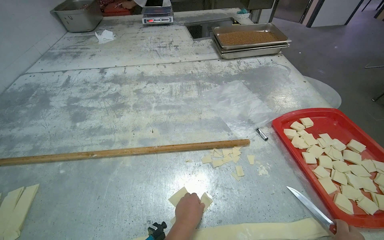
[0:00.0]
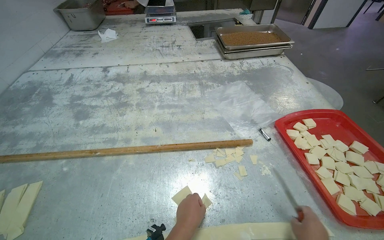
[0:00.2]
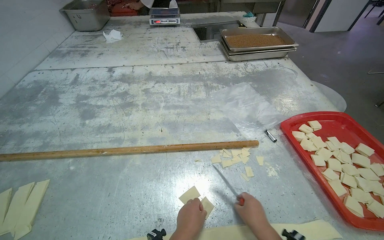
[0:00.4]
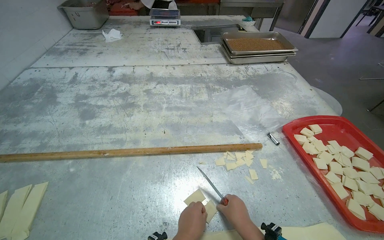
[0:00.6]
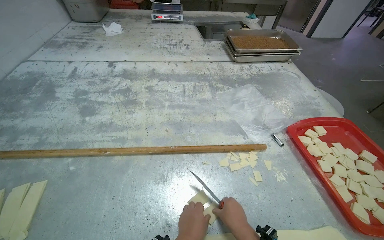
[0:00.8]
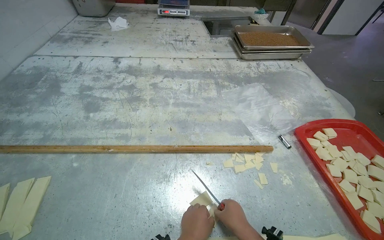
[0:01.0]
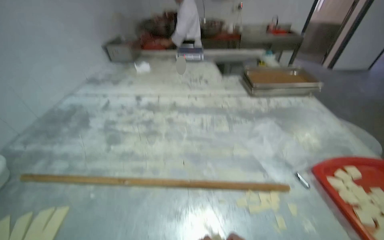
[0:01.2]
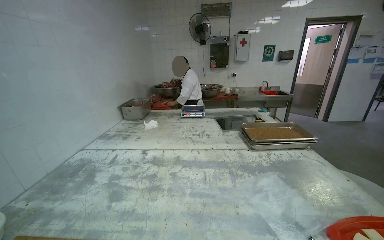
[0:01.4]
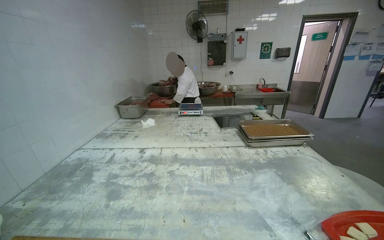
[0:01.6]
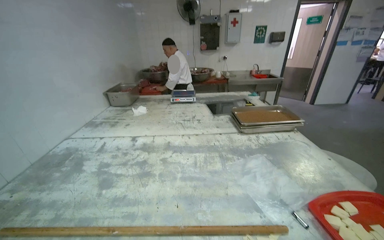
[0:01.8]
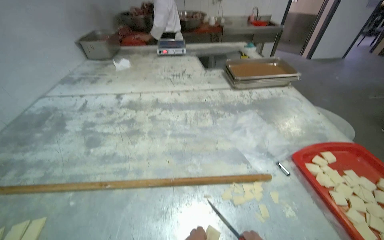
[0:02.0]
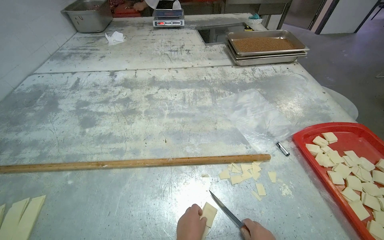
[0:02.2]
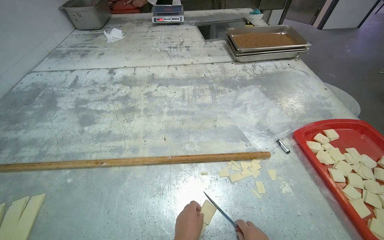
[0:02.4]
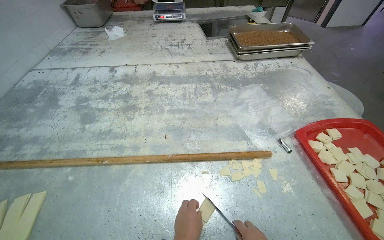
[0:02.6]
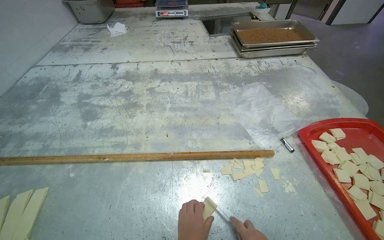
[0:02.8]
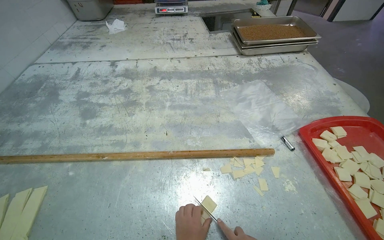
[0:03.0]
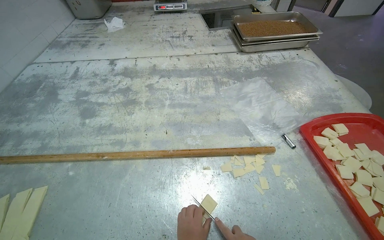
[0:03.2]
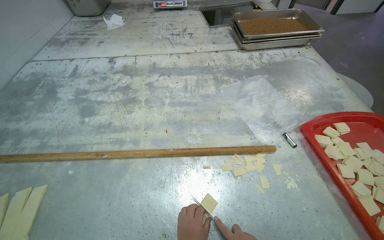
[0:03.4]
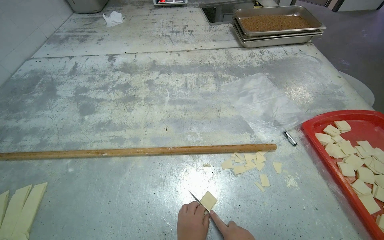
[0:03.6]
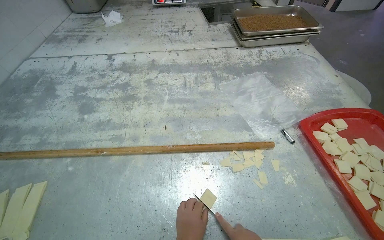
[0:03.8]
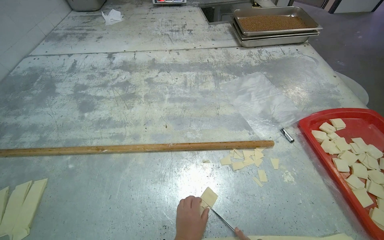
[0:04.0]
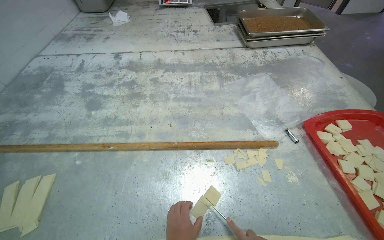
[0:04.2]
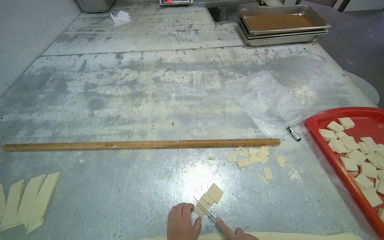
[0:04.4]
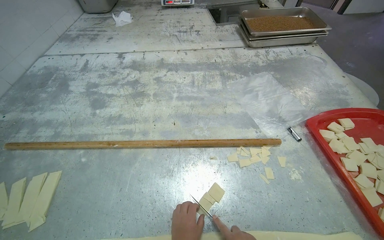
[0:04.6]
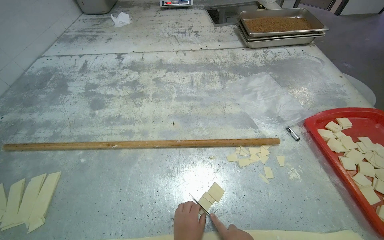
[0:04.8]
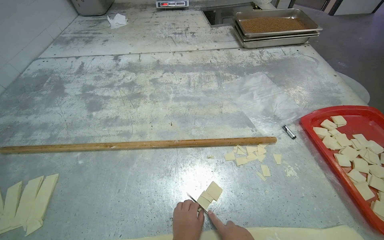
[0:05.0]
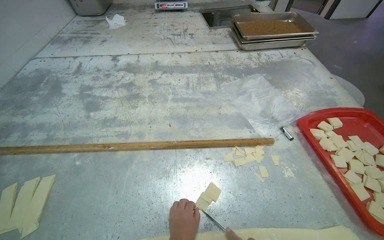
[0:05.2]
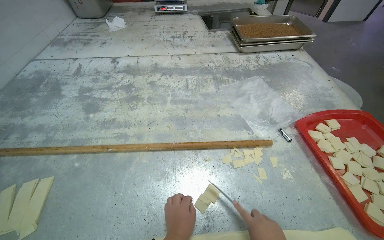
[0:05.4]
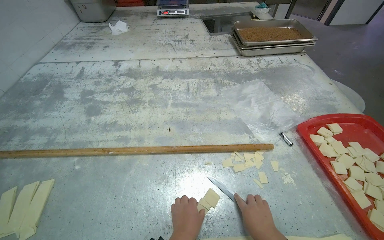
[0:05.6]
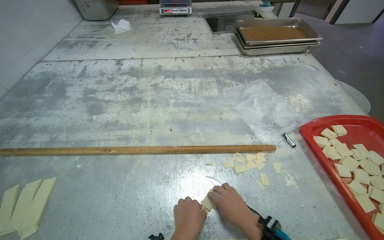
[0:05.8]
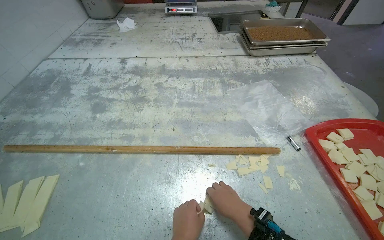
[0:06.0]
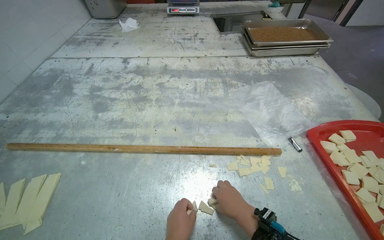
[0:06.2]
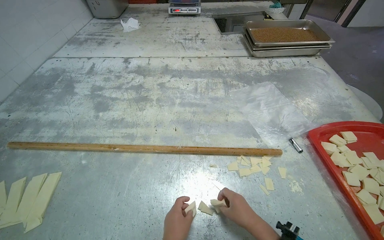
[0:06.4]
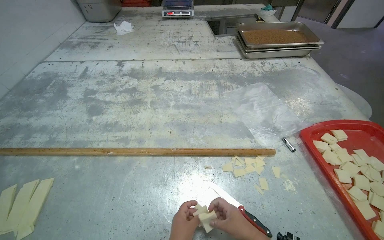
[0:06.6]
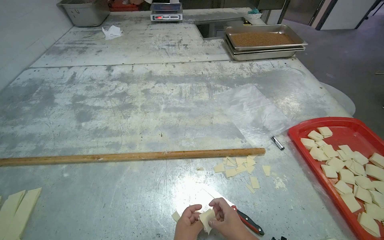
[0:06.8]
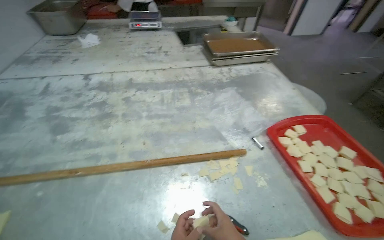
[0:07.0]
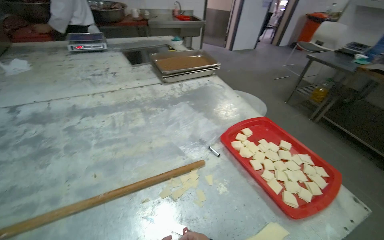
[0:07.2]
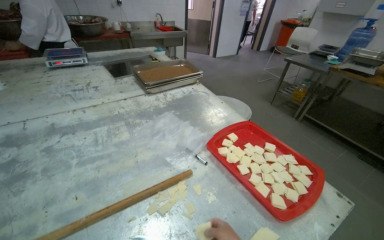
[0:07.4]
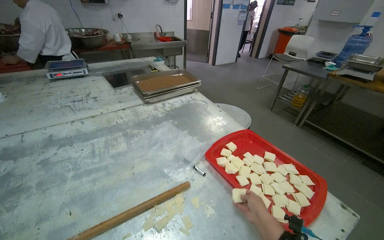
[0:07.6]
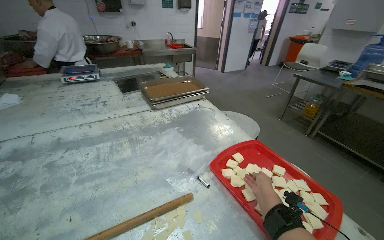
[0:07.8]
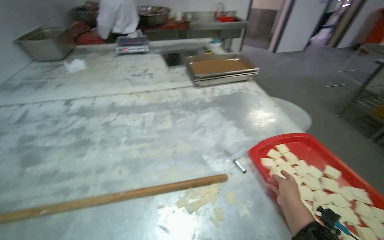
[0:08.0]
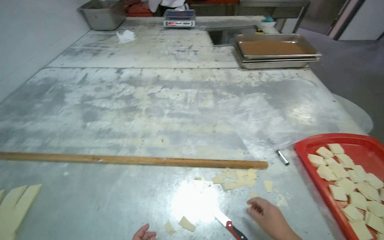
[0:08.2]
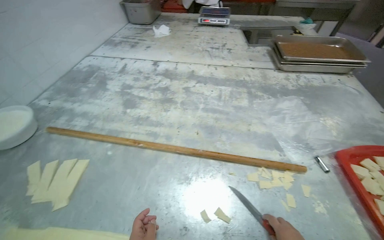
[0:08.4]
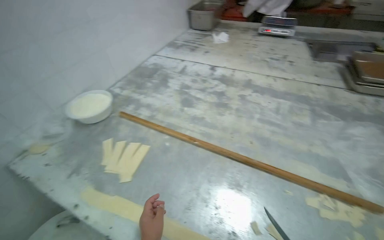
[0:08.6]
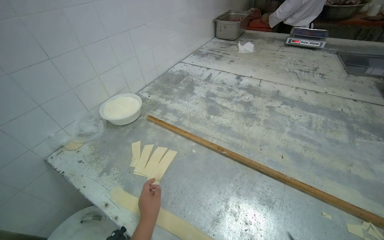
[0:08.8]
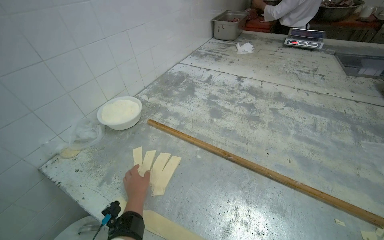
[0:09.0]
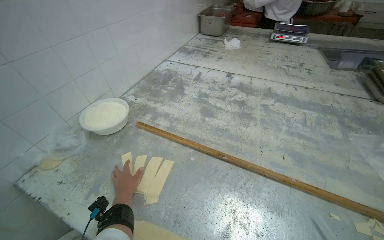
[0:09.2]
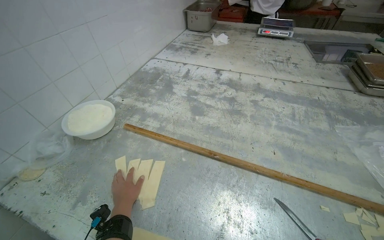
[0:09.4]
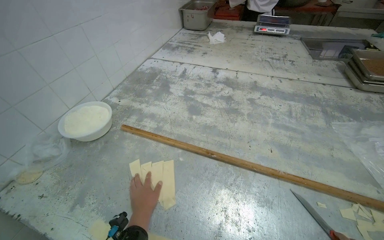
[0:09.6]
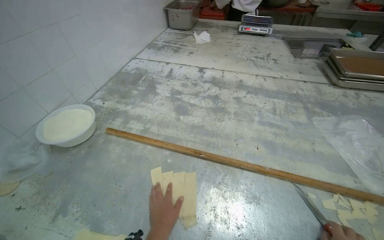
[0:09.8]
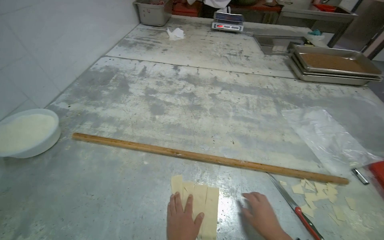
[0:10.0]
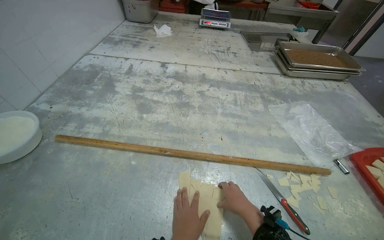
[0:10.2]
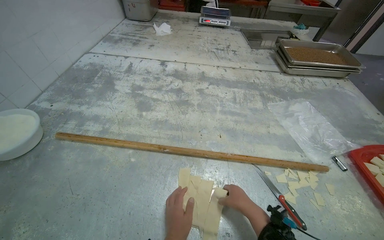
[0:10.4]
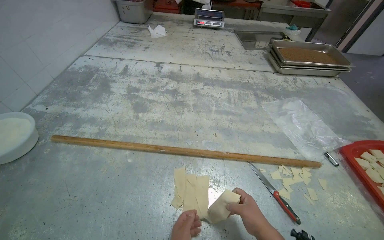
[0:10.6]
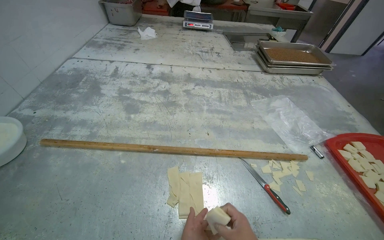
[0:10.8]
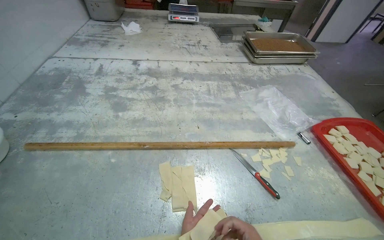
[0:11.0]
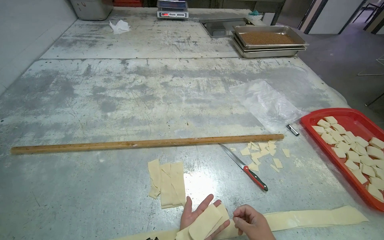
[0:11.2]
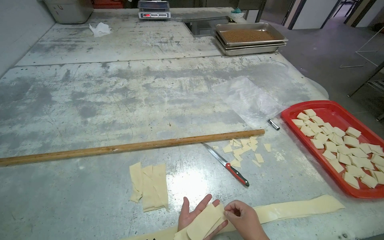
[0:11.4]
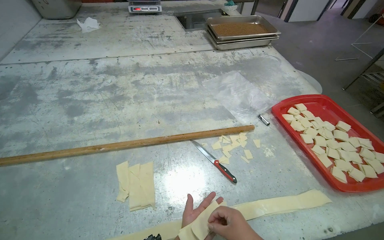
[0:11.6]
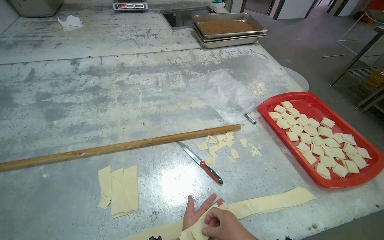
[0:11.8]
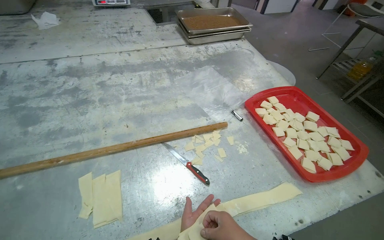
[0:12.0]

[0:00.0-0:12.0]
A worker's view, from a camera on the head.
Job: preparing food.
The whole recording: Preparing dough pieces for baking. The worker folds dough strips and cuts them into small squares, placing them into a tray.
0:00.0 to 0:01.6: The wearer looks roughly 30 degrees further upward.
0:01.6 to 0:03.0: The wearer looks approximately 30 degrees further downward.
0:06.0 to 0:07.6: The wearer's head swings approximately 30 degrees to the right. The view tilts approximately 15 degrees upward.
0:07.6 to 0:09.0: The camera is carried roughly 50 cm. The wearer's head swings about 60 degrees to the left.
0:09.0 to 0:10.4: The wearer looks about 25 degrees further to the right.
0:10.4 to 0:12.0: The wearer looks some 20 degrees further to the right.

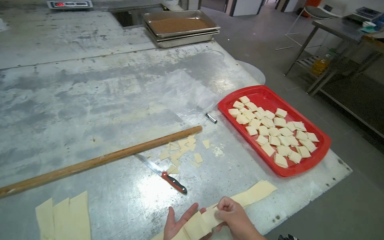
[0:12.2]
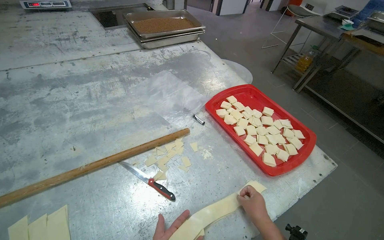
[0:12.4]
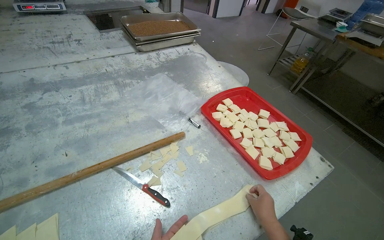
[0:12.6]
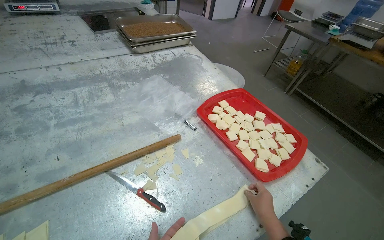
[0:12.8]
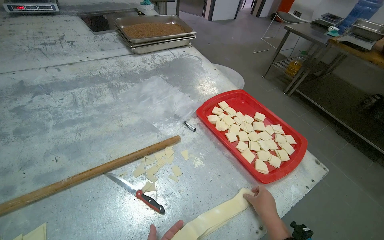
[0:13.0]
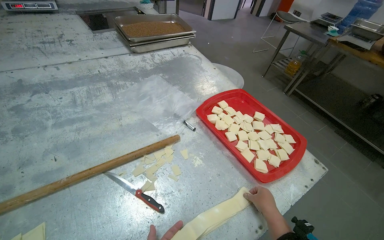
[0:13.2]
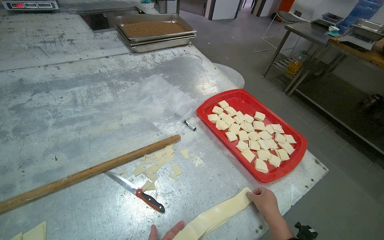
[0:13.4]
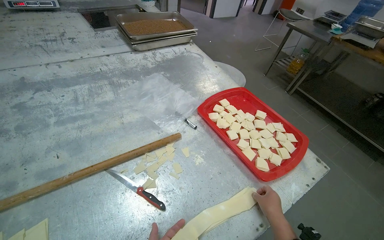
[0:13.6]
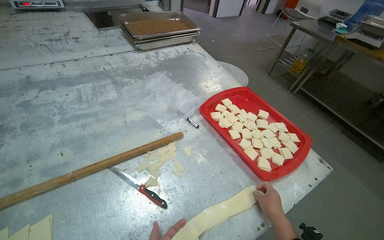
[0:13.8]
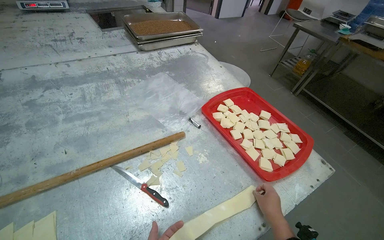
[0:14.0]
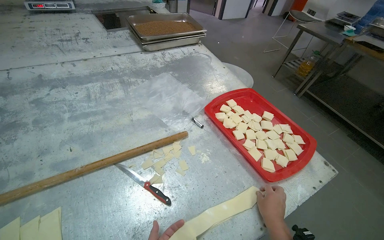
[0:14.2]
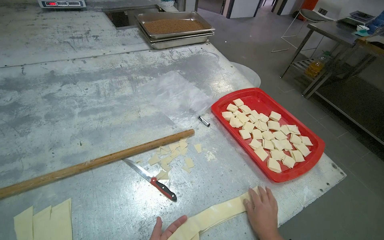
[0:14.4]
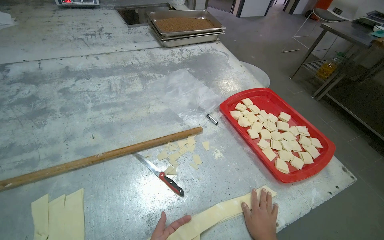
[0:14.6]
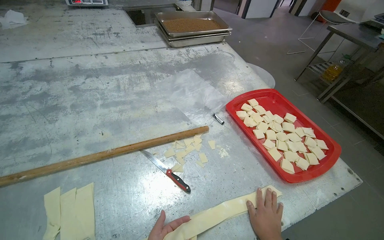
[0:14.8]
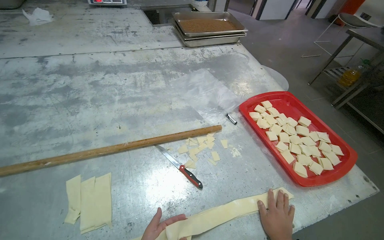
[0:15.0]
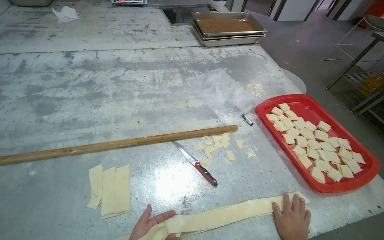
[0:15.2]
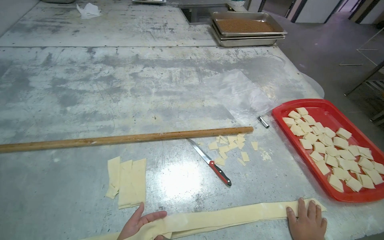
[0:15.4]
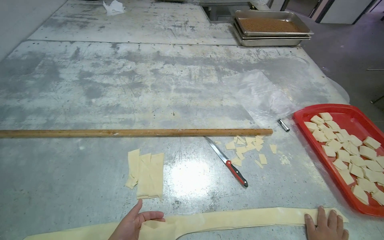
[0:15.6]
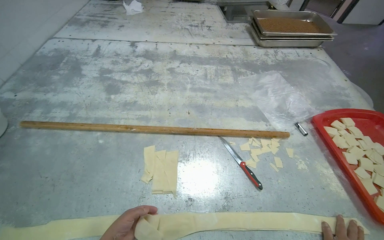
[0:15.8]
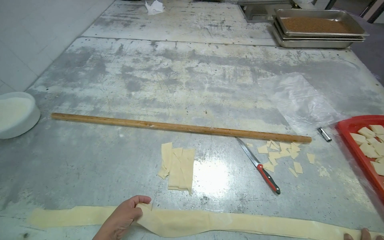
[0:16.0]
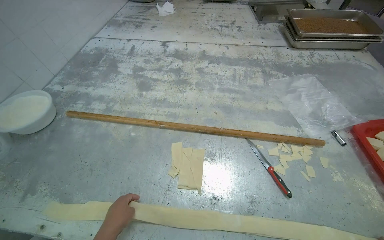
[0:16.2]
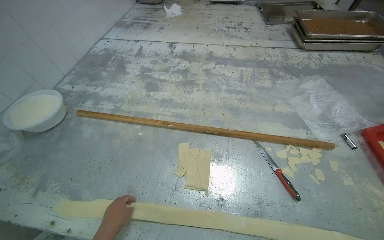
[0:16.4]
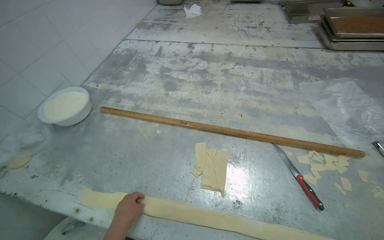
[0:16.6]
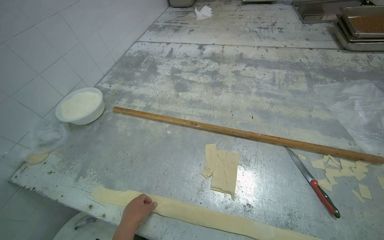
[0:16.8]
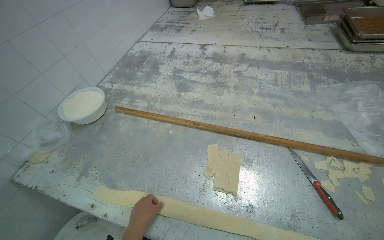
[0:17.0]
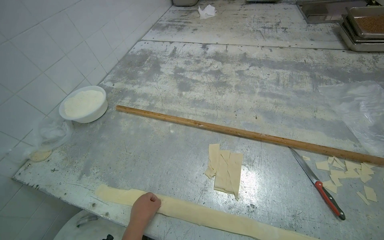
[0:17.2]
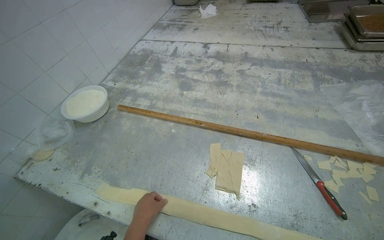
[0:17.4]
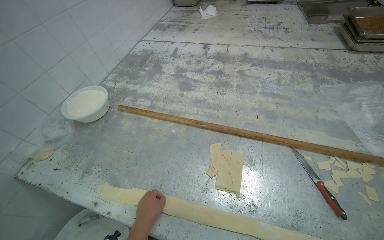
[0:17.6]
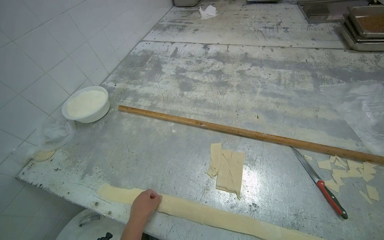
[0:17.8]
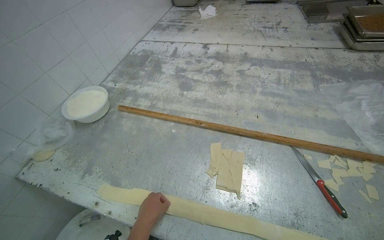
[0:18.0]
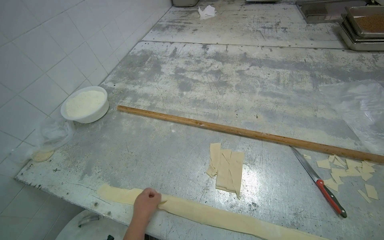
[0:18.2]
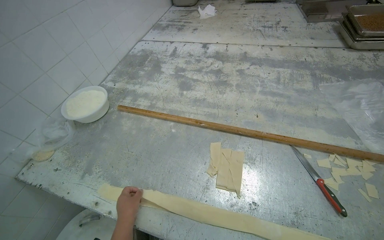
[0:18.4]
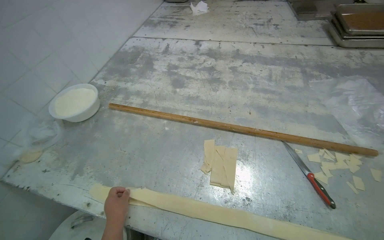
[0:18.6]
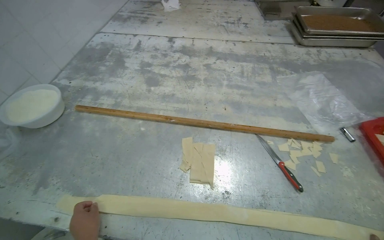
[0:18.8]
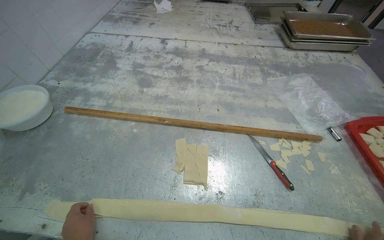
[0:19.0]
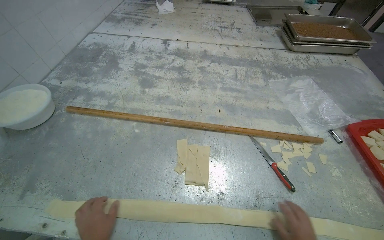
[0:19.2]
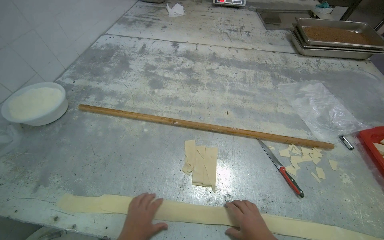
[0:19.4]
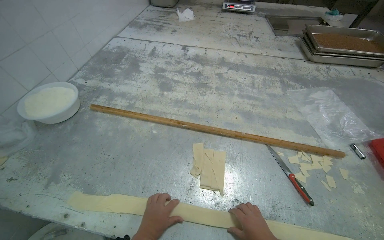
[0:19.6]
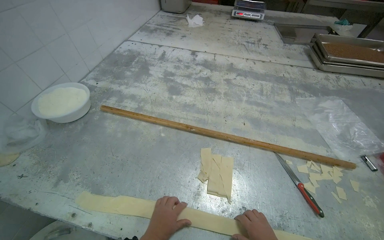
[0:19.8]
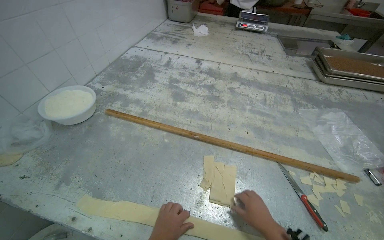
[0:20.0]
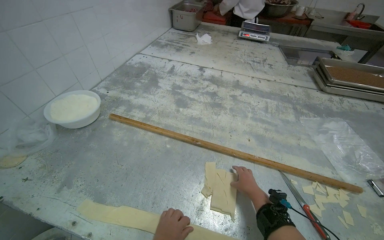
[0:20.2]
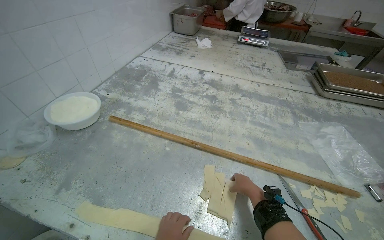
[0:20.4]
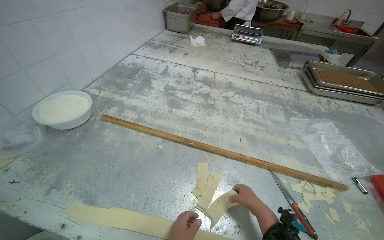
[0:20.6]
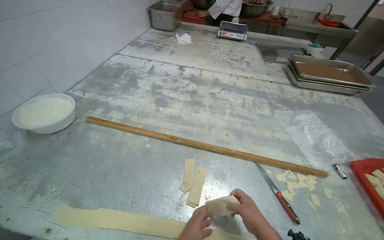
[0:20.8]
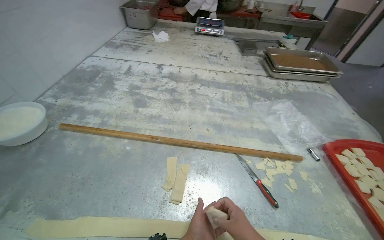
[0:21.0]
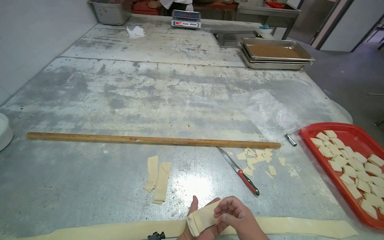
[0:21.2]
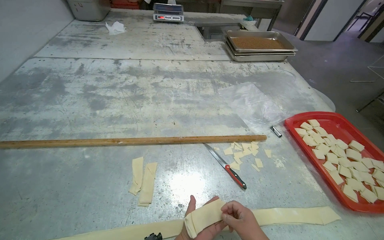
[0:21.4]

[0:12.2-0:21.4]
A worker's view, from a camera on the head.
Job: preparing food.
The whole recording: Preparing dough pieces for baking. The worker folds dough strips and cuts them into small squares, placing them into a tray.
0:13.8 to 0:15.2: The head turns to the left by some 15 degrees.
0:15.2 to 0:16.8: The head rotates roughly 30 degrees to the left.
0:19.8 to 0:21.4: The head turns to the right by about 20 degrees.
